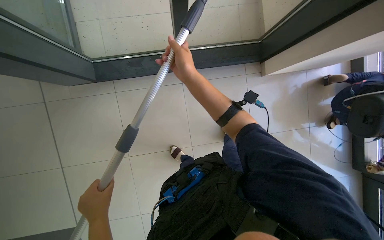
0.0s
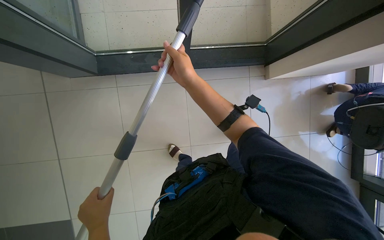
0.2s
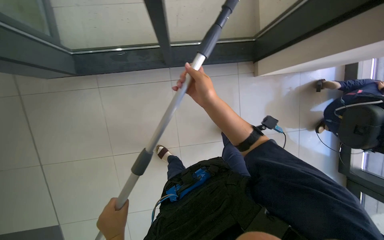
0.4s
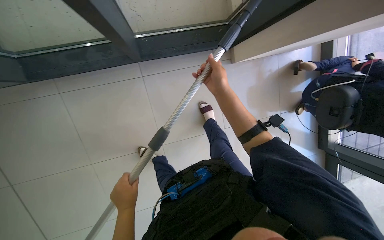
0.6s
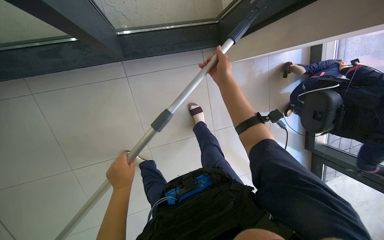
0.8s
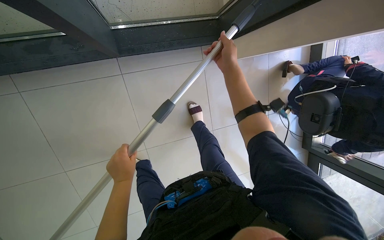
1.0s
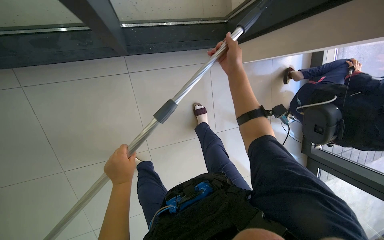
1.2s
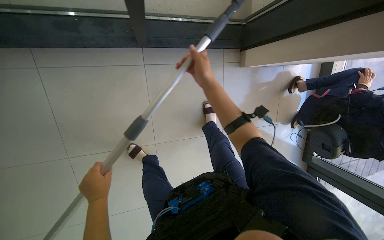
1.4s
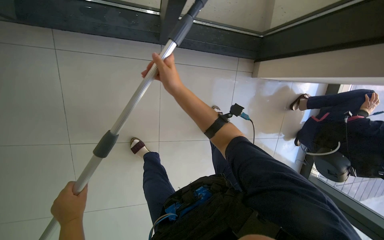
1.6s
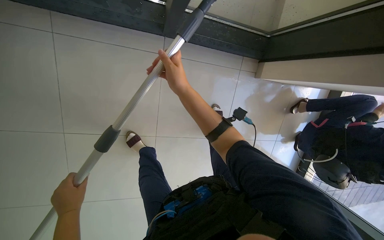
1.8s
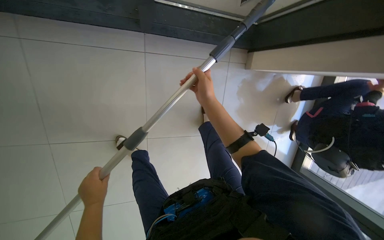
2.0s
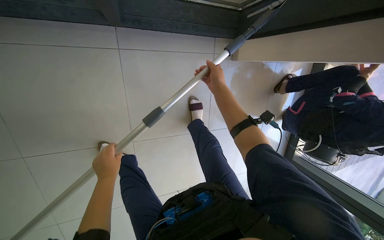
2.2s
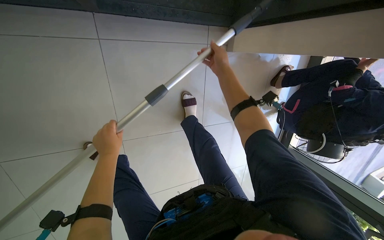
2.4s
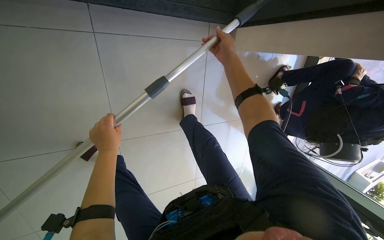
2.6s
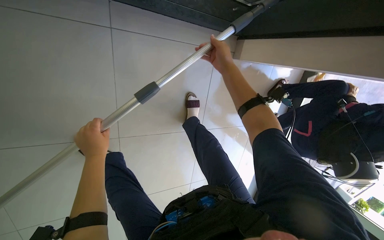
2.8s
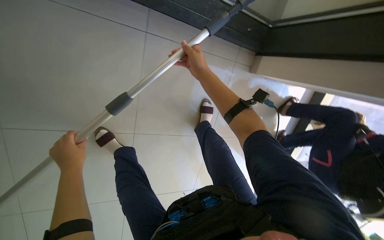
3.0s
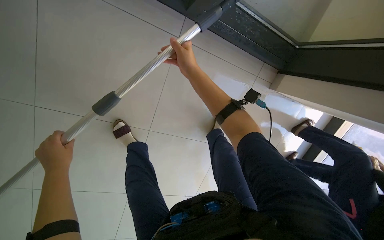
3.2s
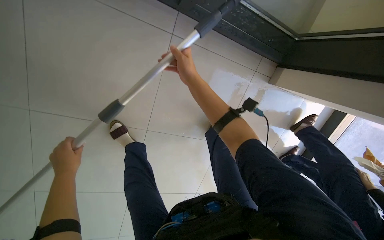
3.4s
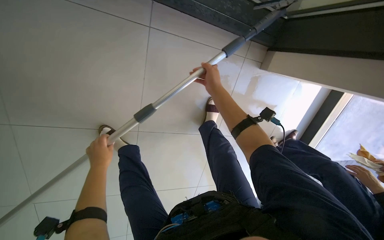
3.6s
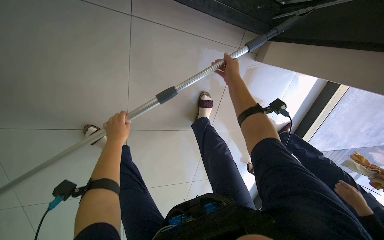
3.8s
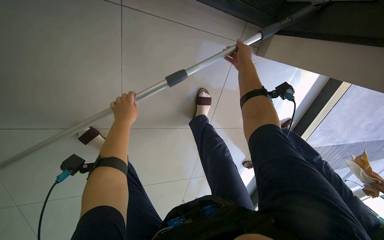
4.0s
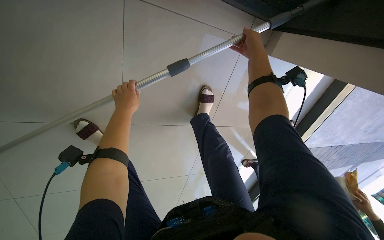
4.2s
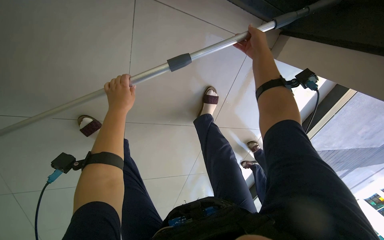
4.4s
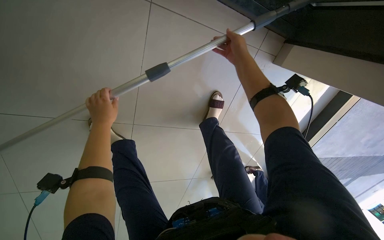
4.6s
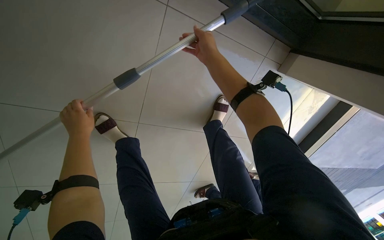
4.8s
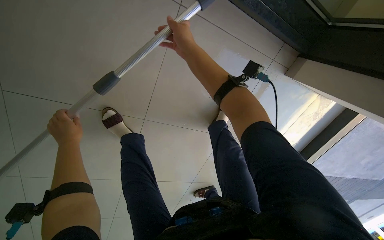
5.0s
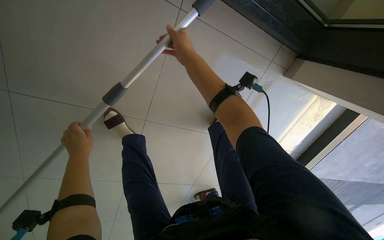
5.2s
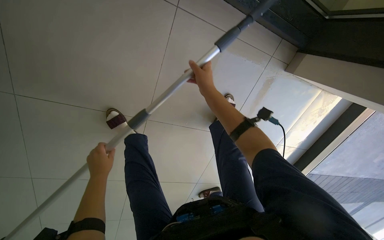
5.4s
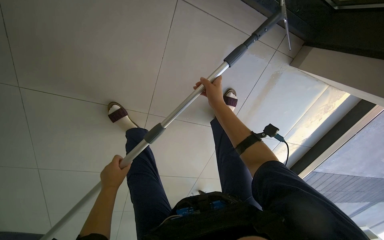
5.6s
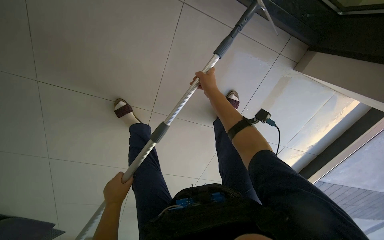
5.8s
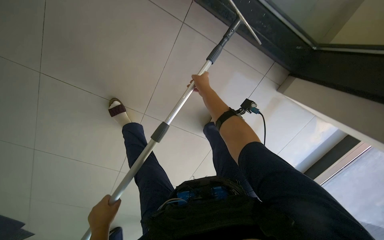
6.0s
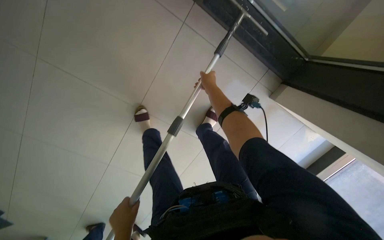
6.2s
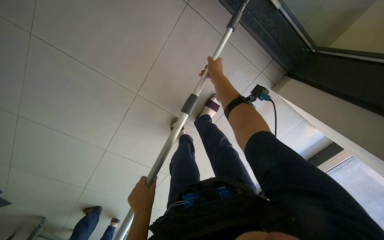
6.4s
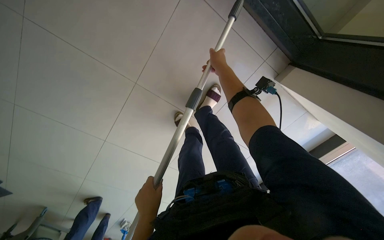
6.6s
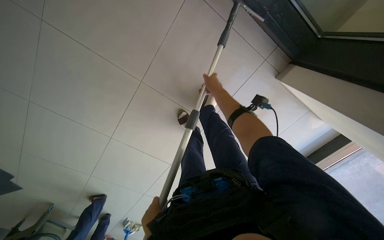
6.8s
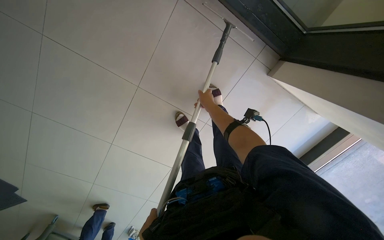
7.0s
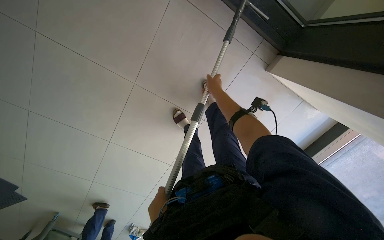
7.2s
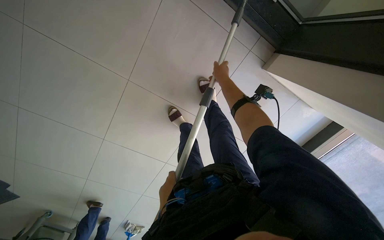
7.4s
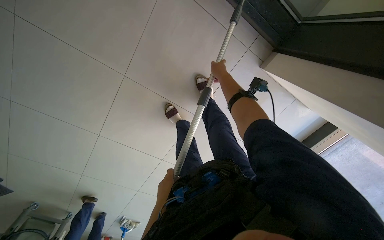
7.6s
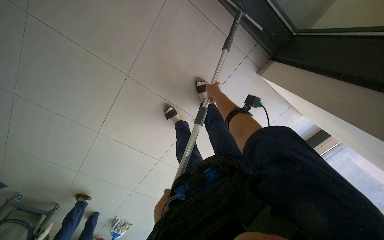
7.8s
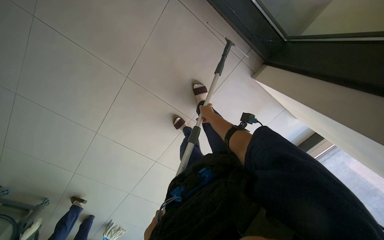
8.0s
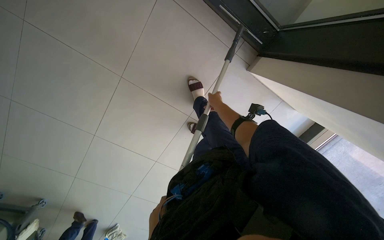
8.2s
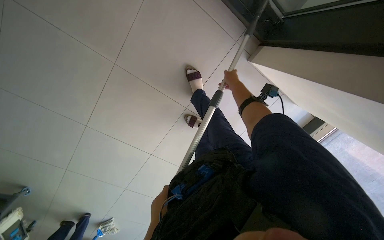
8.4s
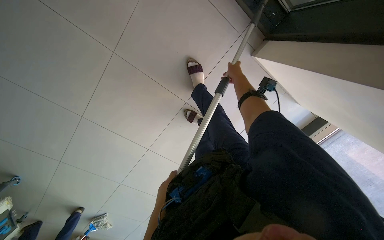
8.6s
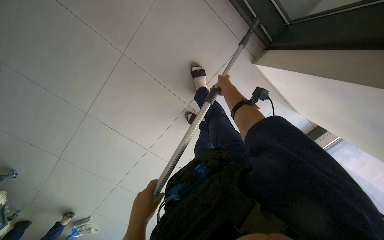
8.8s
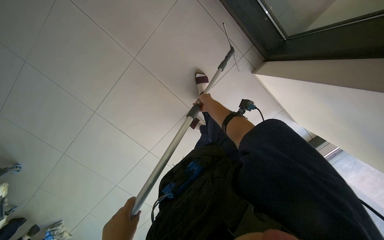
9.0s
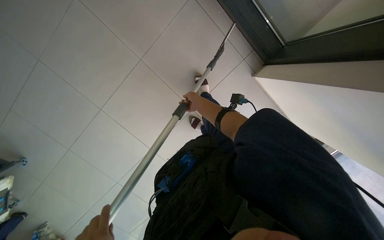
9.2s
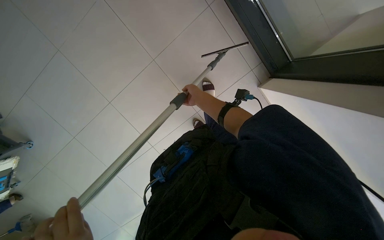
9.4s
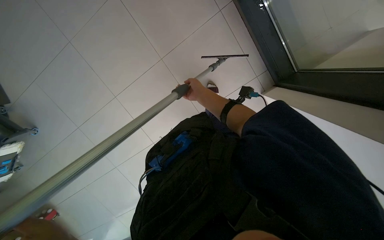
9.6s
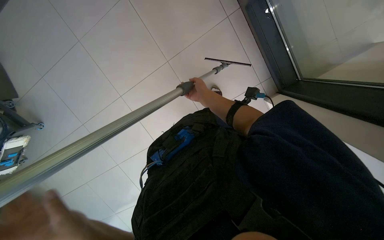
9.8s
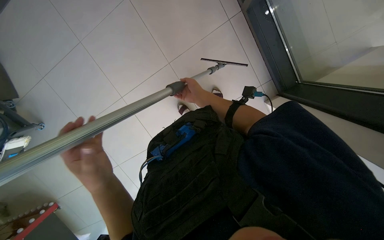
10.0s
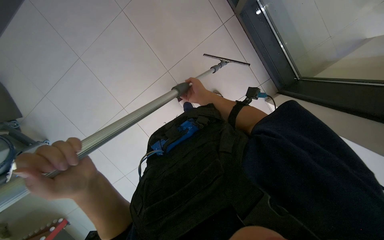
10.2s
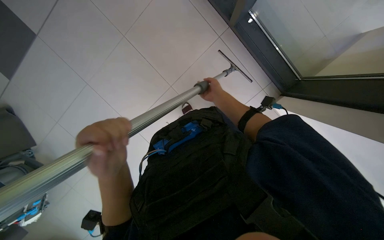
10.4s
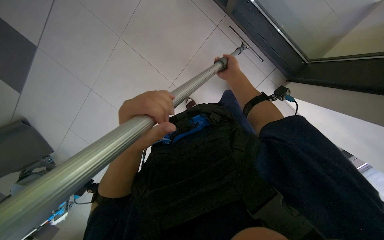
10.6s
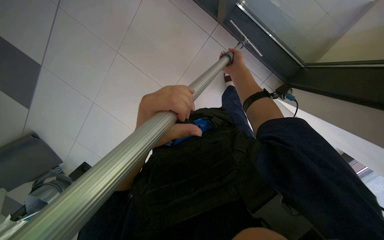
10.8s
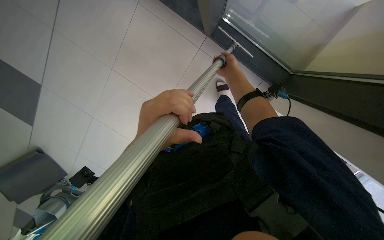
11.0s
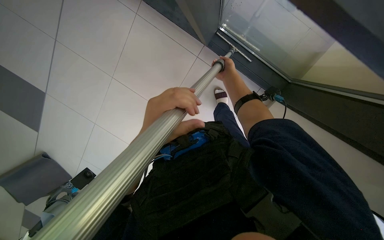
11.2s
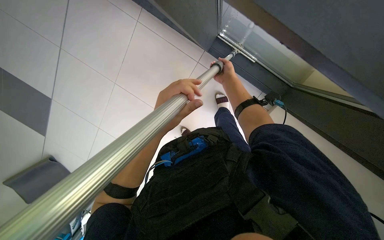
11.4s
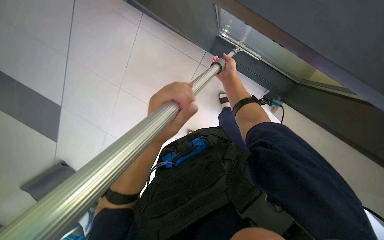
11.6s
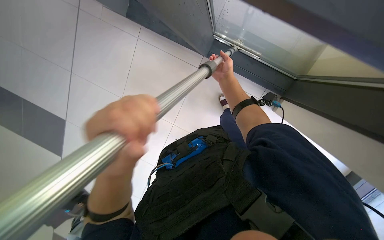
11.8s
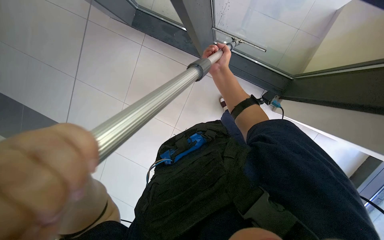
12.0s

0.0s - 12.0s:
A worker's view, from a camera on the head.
Job: cleaning windows.
The whole recording: Cleaning glass panels. The worker cleans the glass panels with a long pole tool and then wipes them with a cloth.
1.6s - 3.0s: The right hand is displaced up the picture by roughly 10 cm. The left hand is displaced up the picture by roughly 15 cm.
3.0s - 4.4s: The left hand goes approximately 15 cm up the picture and to the right, while the right hand goes roughly 10 cm to the right.
6.0s - 7.6s: The right hand goes some 15 cm to the right; the left hand is displaced to the right and farther from the camera by roughly 30 cm.
7.6s - 9.0s: The wearer looks roughly 15 degrees further upward. The right hand goes some 25 cm down the picture.
9.0s - 10.4s: The camera pitches upward, by roughly 20 degrees.

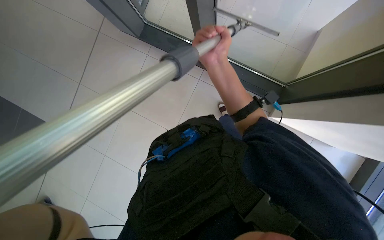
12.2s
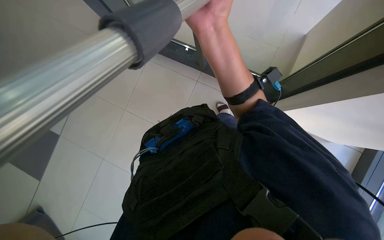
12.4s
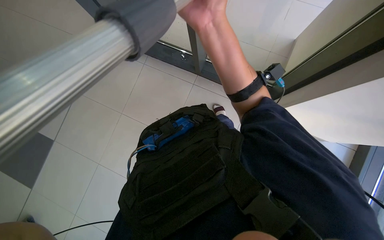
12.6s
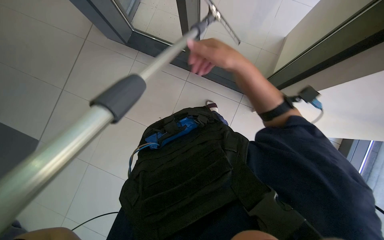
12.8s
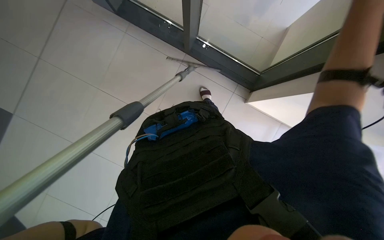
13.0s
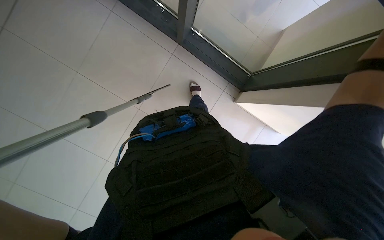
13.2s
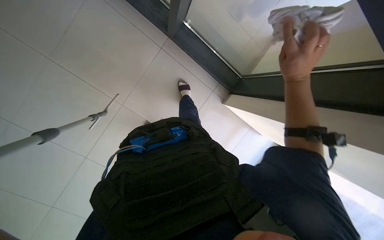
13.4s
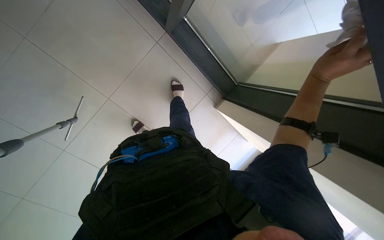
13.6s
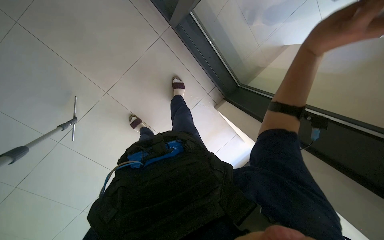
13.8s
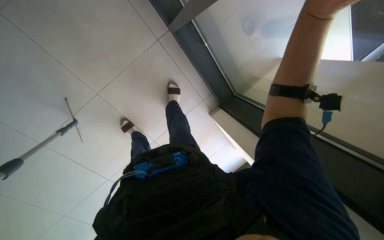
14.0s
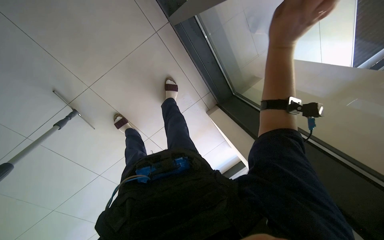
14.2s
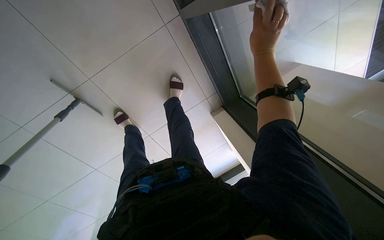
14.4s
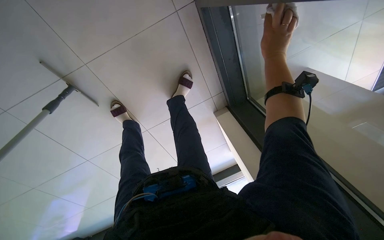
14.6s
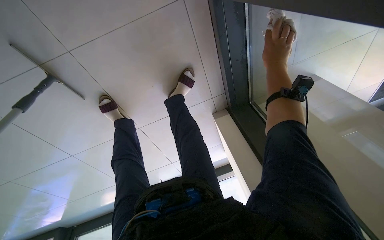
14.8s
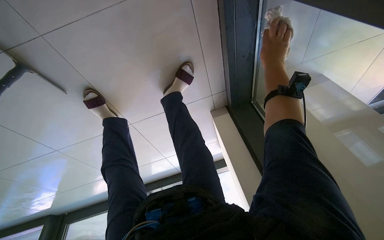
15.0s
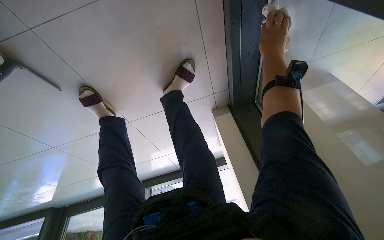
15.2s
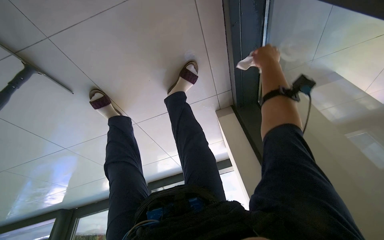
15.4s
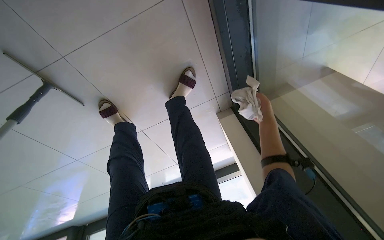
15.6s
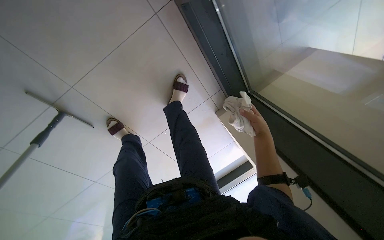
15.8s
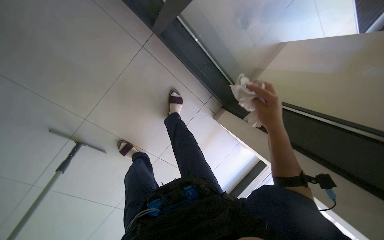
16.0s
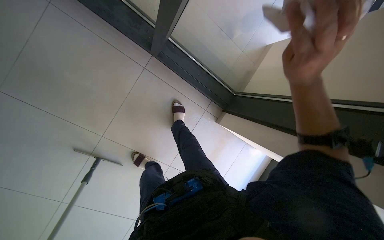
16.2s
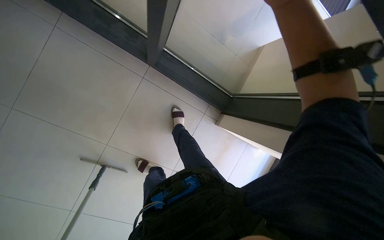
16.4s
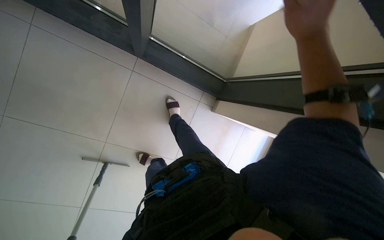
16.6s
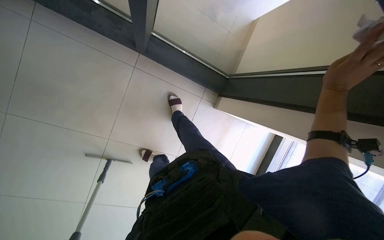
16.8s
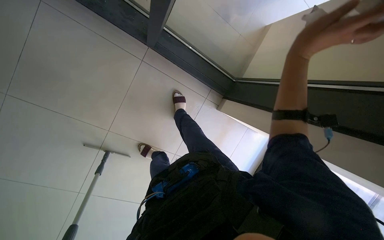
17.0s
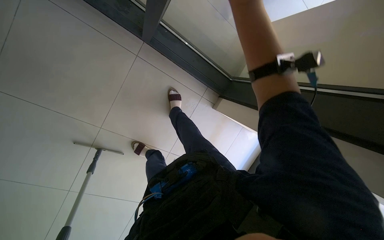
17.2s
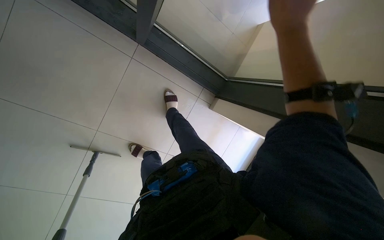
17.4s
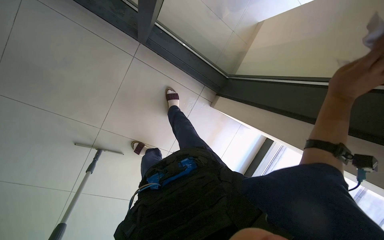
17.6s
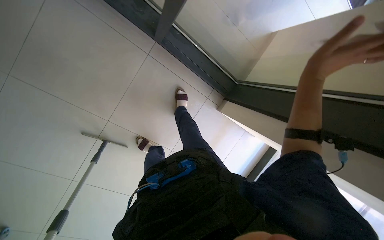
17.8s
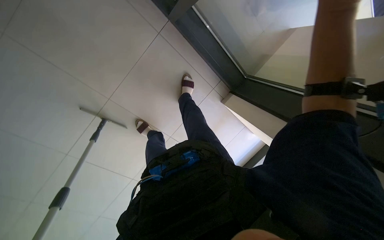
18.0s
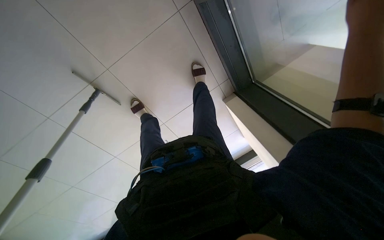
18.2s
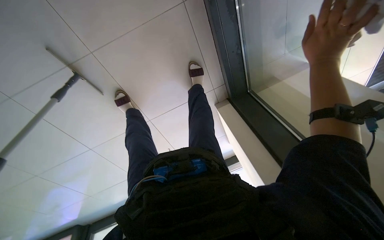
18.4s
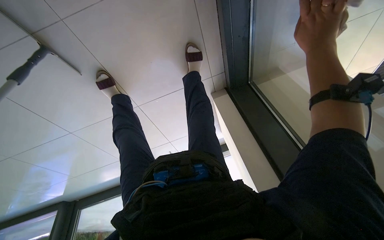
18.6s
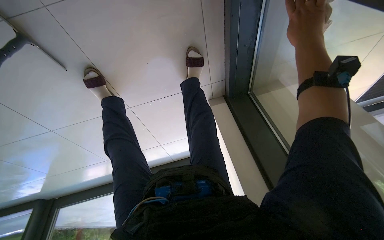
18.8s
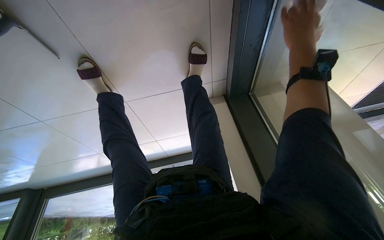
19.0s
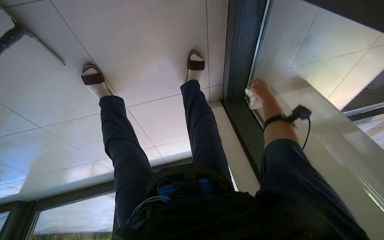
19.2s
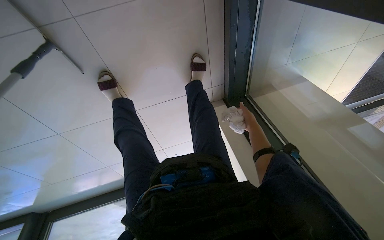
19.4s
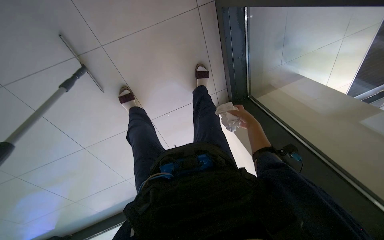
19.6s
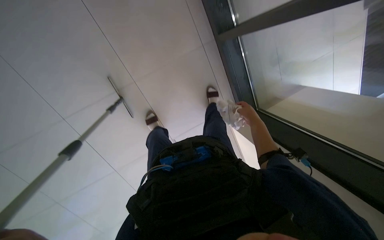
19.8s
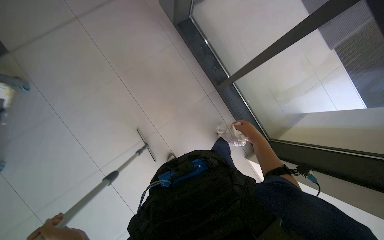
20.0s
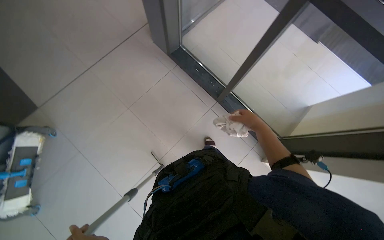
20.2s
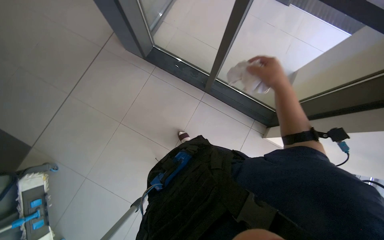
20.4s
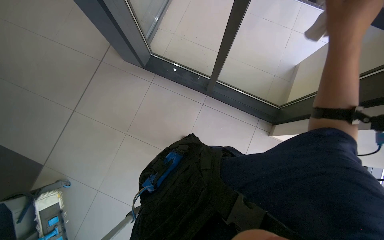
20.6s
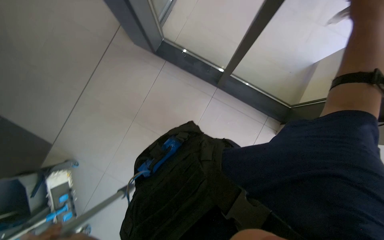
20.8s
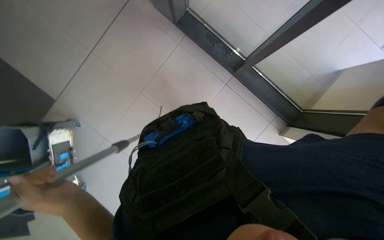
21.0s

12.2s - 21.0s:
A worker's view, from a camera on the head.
Job: cleaning windows.
The whole recording: Cleaning glass panels. The worker cleans the glass panels with a long pole tool and then wipes them with a cloth.
12.2s - 13.6s: The camera is aimed approximately 25 degrees further to the right. The camera pitches downward, by about 15 degrees. The right hand moves to the right and nearer to the camera, roughly 30 cm.
13.6s - 15.2s: The head travels approximately 50 cm. The view pans to the right by about 15 degrees. The view tips downward by approximately 15 degrees.
15.2s - 16.6s: The camera is carried approximately 70 cm. The view pans to the left by some 25 degrees. The wearer looks about 25 degrees further upward. The scene turns some 45 degrees counterclockwise in the picture.
16.6s - 18.0s: The right hand swings left and right, approximately 20 cm each way, with 3 reversals.
18.0s - 19.6s: The view pans to the right by about 25 degrees.
19.6s - 21.0s: The wearer moves roughly 50 cm. The view swings approximately 30 degrees to the left. The camera pitches upward, by about 35 degrees. The scene rotates counterclockwise by about 35 degrees.
